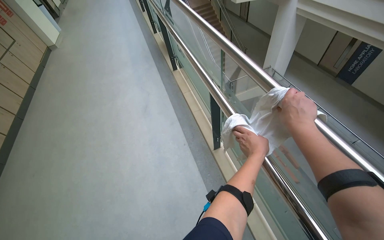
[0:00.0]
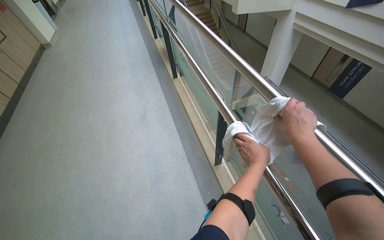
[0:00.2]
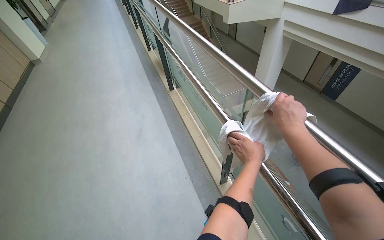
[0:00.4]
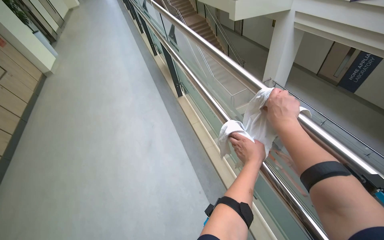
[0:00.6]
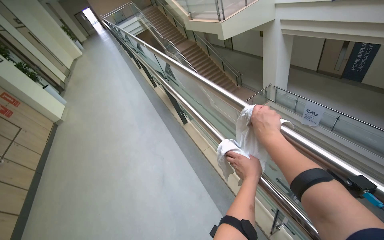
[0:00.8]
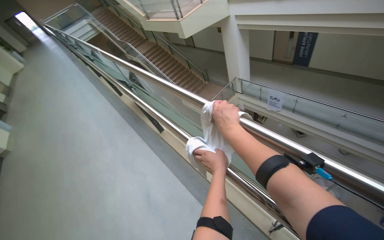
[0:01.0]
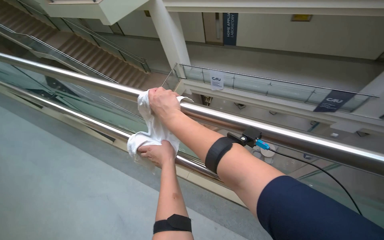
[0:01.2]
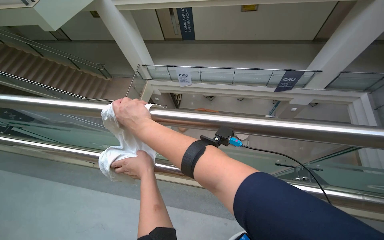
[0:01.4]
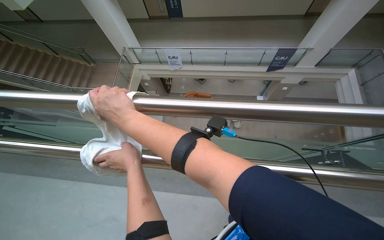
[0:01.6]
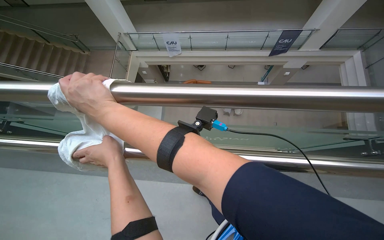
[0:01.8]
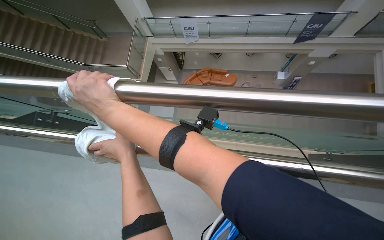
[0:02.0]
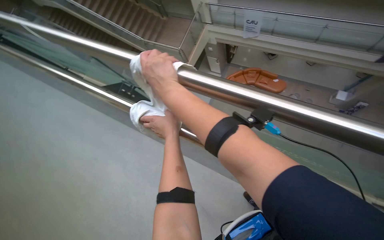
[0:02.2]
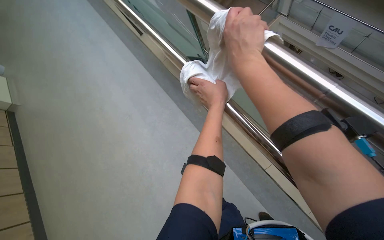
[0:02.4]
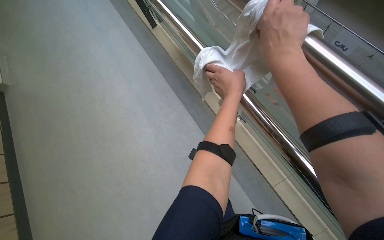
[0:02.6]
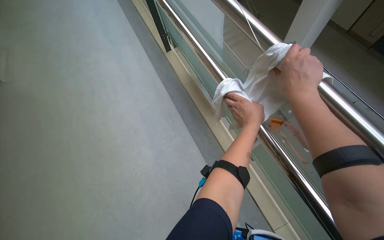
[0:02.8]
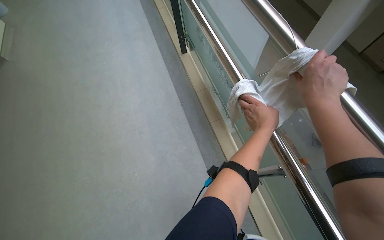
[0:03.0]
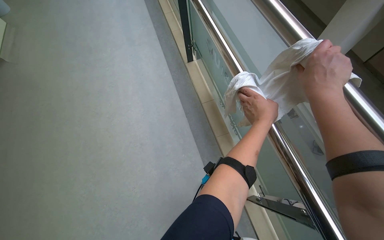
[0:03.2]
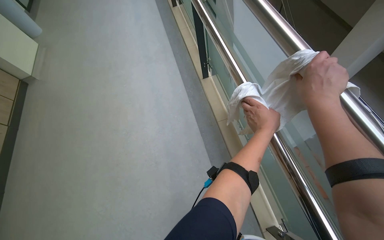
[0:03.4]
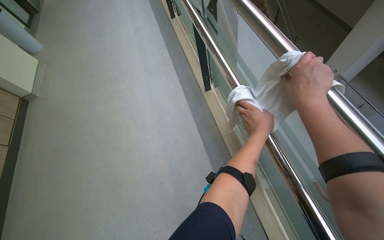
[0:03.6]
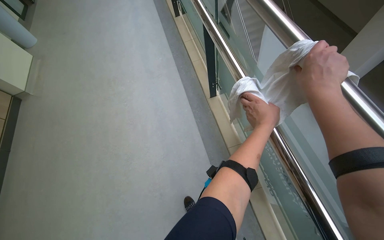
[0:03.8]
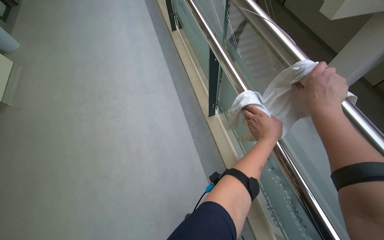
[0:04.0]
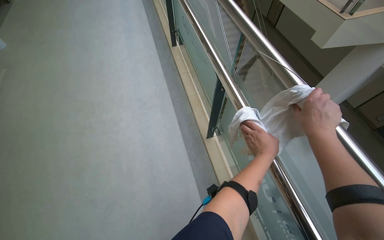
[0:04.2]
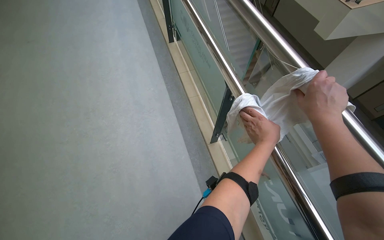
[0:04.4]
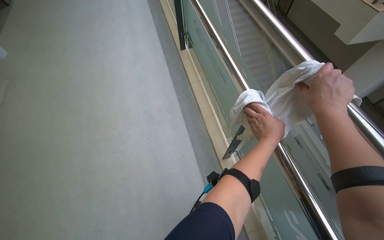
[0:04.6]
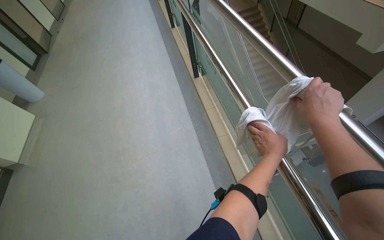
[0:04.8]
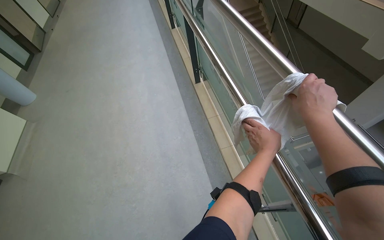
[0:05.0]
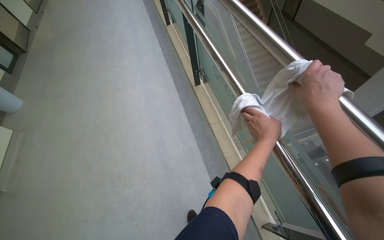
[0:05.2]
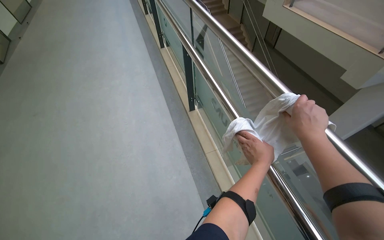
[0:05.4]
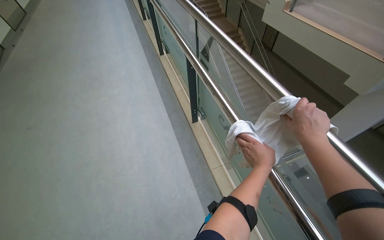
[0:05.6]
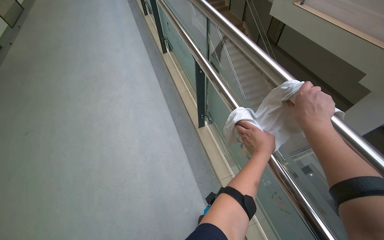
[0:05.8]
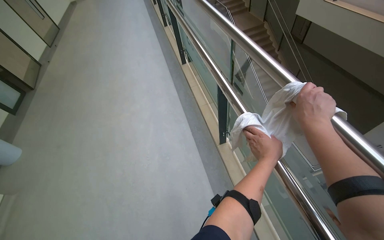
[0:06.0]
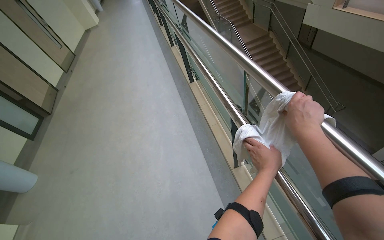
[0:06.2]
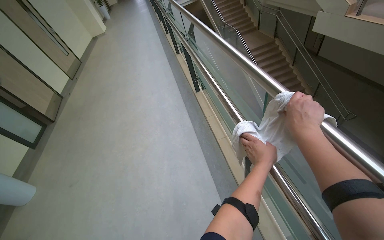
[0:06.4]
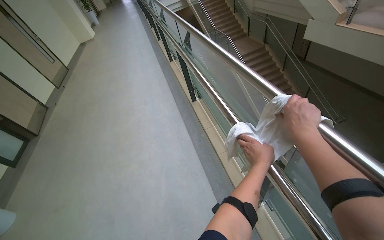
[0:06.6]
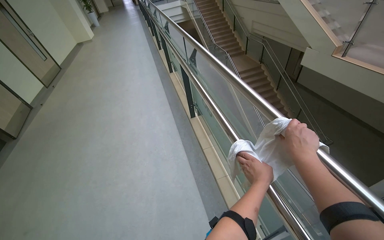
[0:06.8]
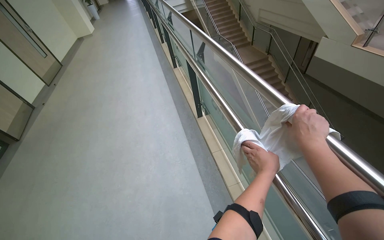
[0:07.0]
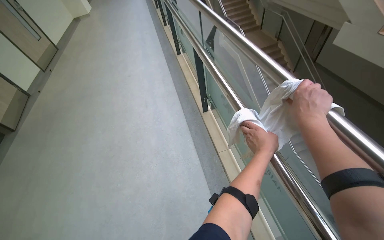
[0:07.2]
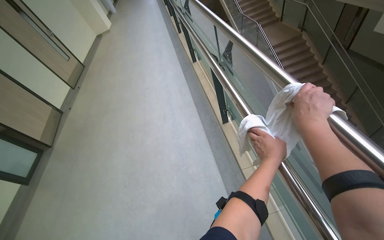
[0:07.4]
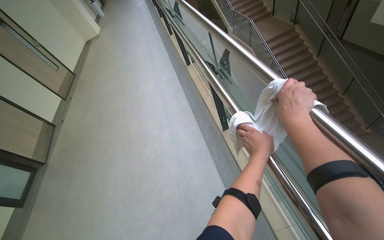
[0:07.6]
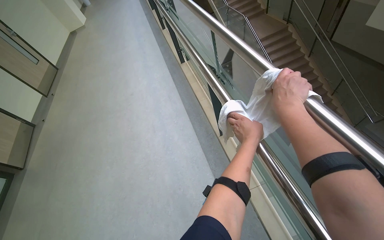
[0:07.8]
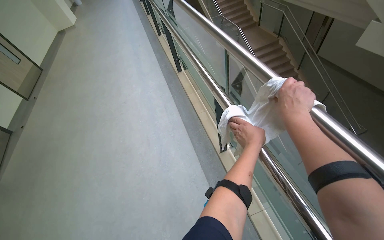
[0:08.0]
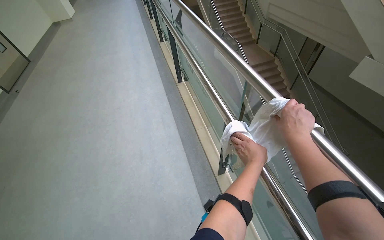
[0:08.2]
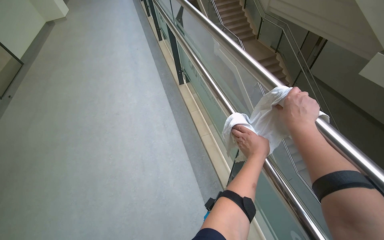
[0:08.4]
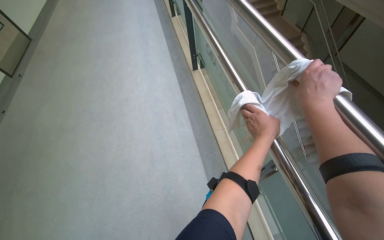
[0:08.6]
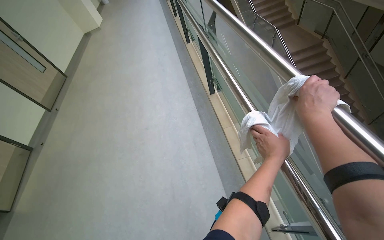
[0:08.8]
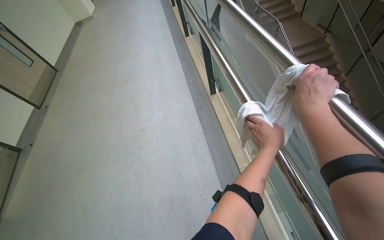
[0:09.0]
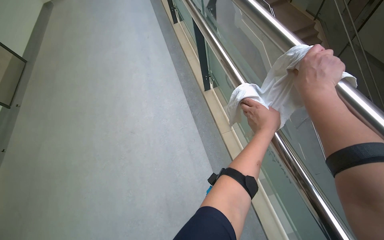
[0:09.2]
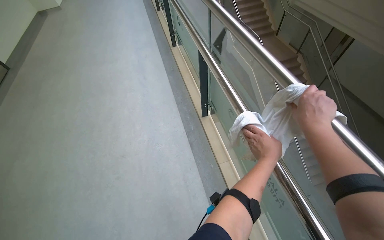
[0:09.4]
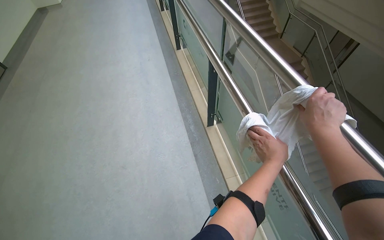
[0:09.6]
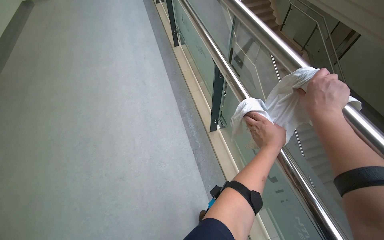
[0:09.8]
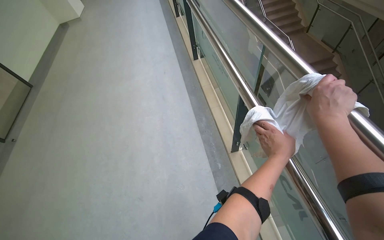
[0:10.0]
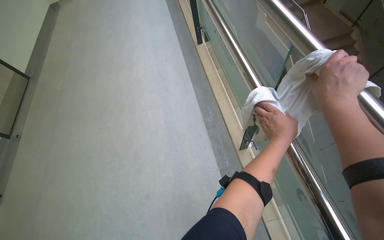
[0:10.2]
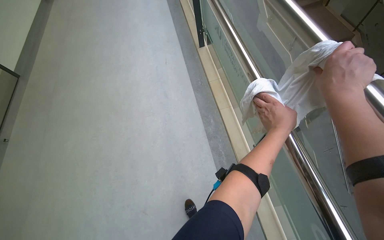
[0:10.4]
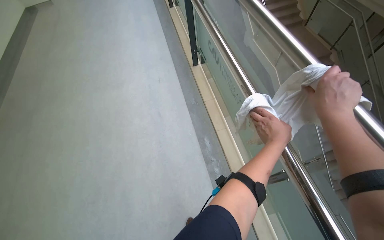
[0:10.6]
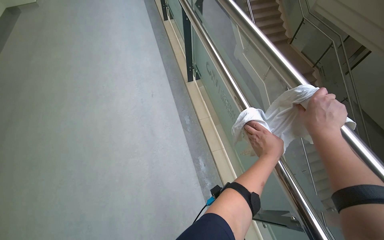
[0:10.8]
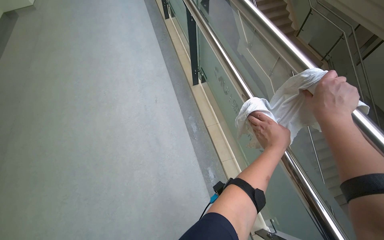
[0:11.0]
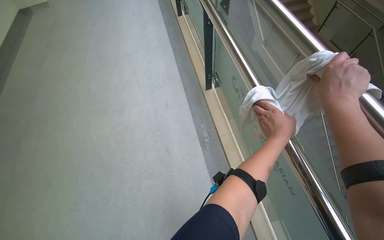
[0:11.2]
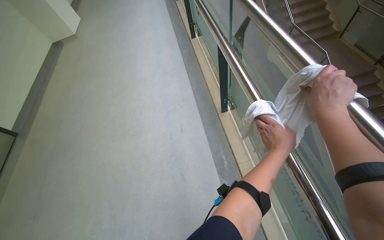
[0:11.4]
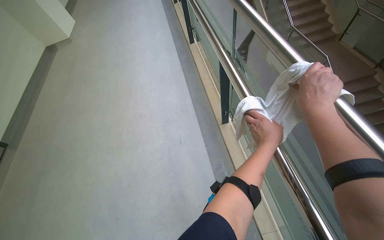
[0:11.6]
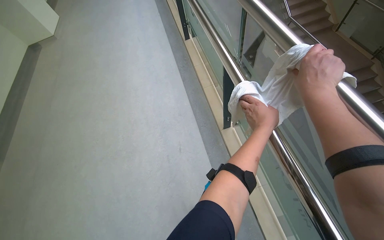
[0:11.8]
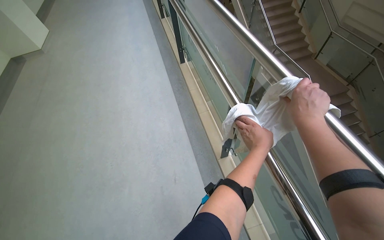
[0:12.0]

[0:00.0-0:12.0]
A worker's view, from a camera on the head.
Job: wiping surfaces.
The whole recording: Wiping metal handrail. The worker wipes the metal handrail with a white cloth while descending the stairs.
0:00.0 to 0:01.6: The wearer moves about 1 m. The wearer looks about 65 degrees further to the right.
0:01.6 to 0:03.0: The head travels about 60 cm. The head turns to the left by approximately 65 degrees. The view tips downward by about 15 degrees.
0:03.0 to 0:04.4: The hands stay close to where they were, moving slightly.
0:04.4 to 0:06.0: The view tips upward by about 10 degrees.
0:07.6 to 0:09.0: The wearer moves some 60 cm.
0:10.4 to 0:12.0: The camera pitches upward, by approximately 20 degrees.

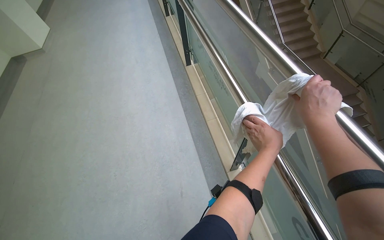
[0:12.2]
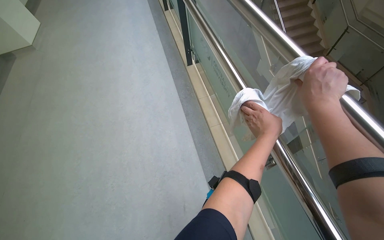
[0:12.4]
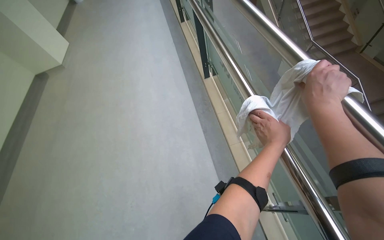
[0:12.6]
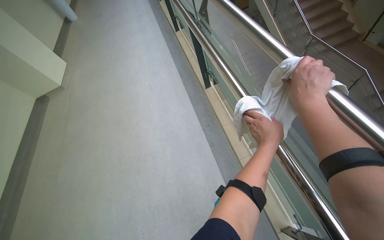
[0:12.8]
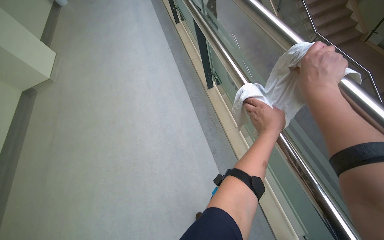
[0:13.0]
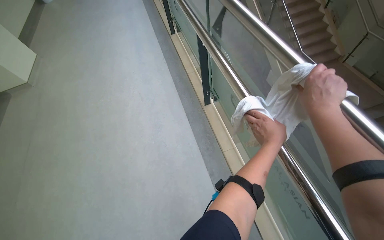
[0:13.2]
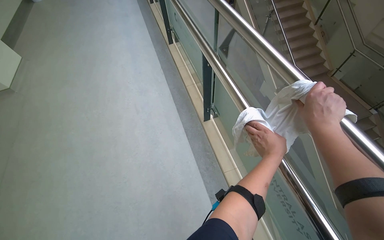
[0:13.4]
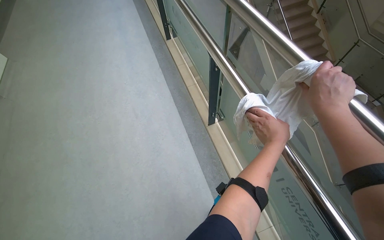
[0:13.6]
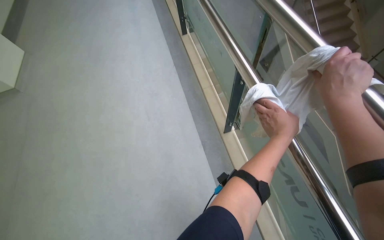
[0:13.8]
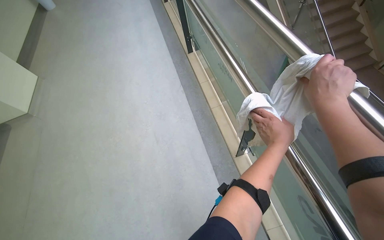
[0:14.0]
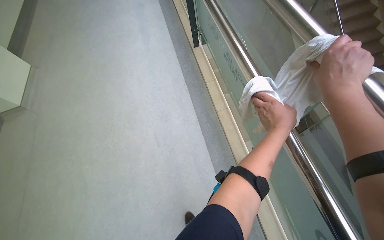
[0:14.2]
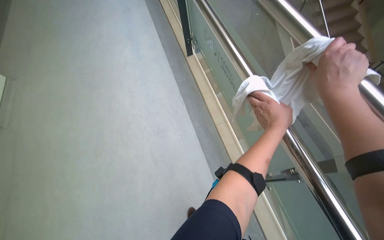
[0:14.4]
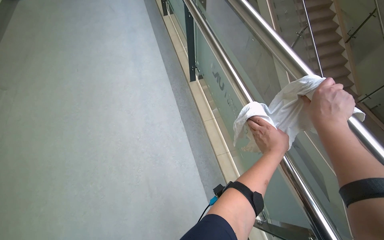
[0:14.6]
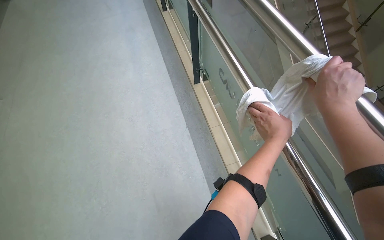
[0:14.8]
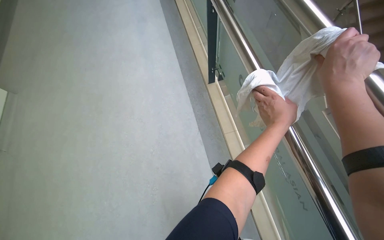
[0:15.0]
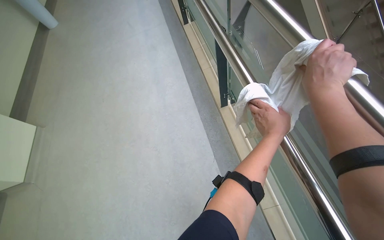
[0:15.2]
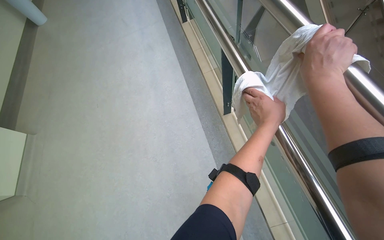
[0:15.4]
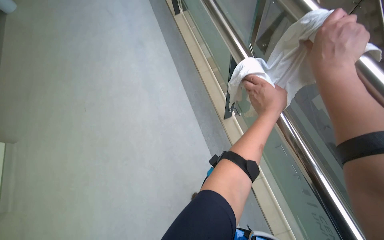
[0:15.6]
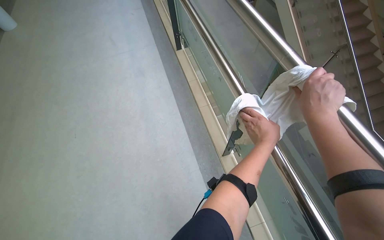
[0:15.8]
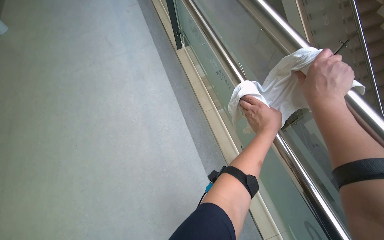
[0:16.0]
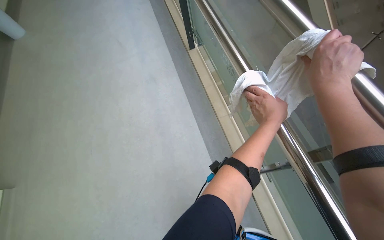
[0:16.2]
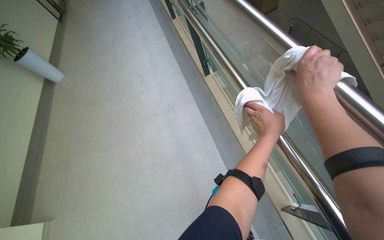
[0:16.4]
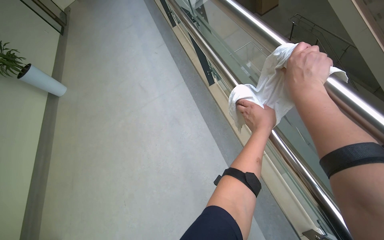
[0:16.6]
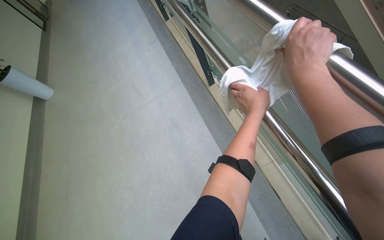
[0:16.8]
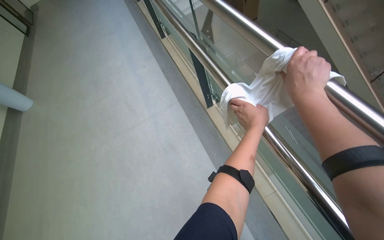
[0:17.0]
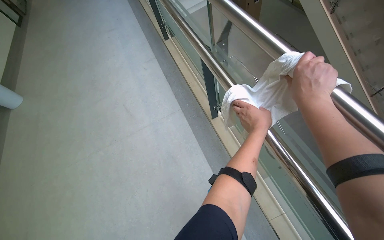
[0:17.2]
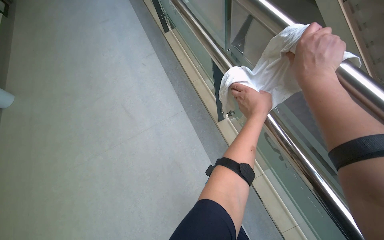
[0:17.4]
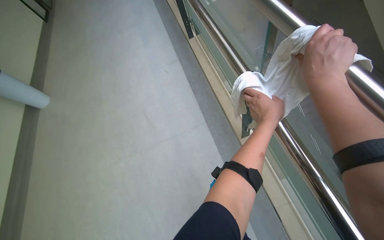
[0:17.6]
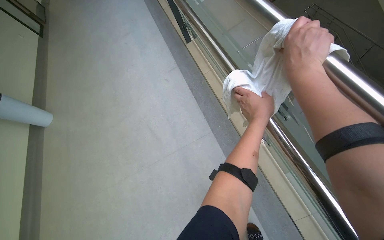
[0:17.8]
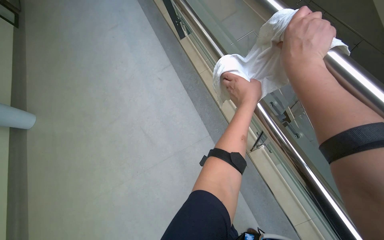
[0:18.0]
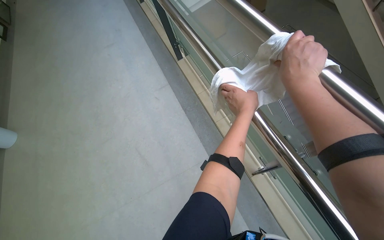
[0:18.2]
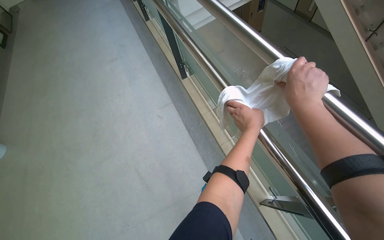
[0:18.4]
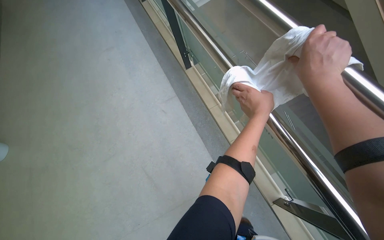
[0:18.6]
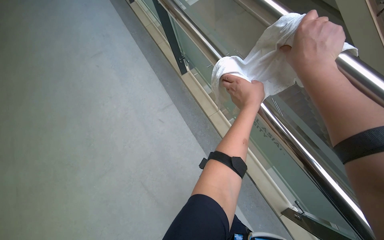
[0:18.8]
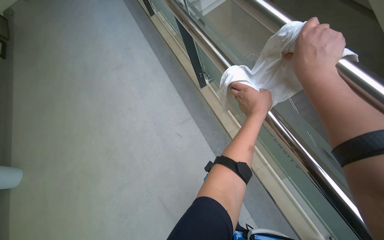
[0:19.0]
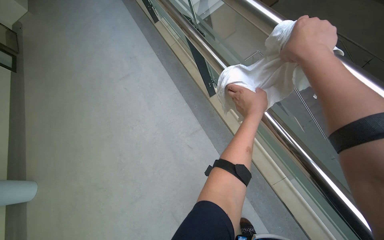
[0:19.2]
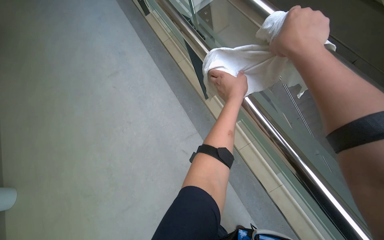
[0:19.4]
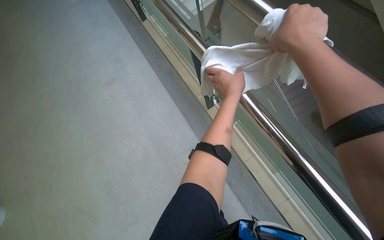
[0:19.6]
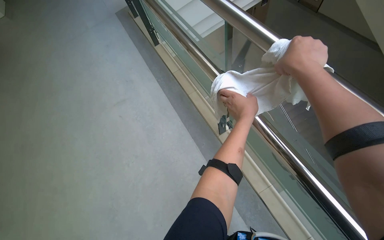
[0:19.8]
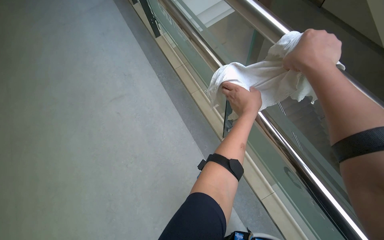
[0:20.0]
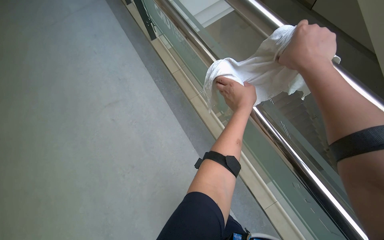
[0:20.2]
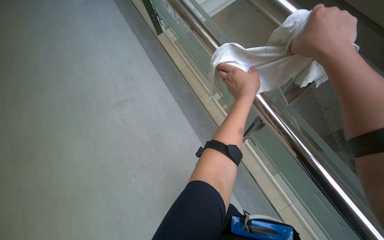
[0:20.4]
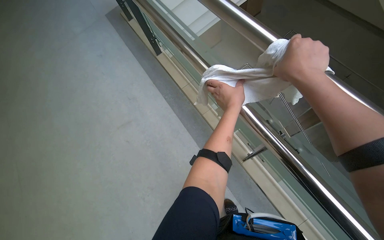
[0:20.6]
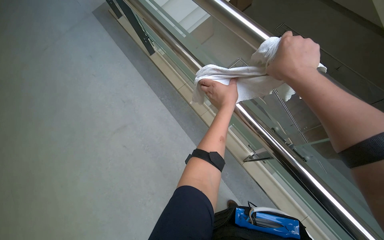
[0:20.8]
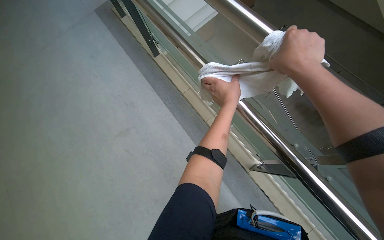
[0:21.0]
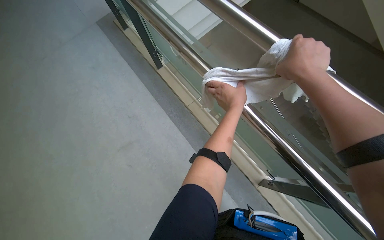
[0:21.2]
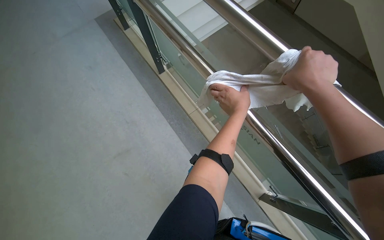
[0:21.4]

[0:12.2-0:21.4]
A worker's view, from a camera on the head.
Job: wiping surfaces.
The whole recording: Wiping metal handrail. The worker wipes the metal handrail with a white cloth while descending the stairs.
0:13.8 to 0:15.2: The hands are busy where they are.
0:15.2 to 0:16.8: The camera pitches upward, by about 15 degrees.
0:16.8 to 0:18.4: The camera pitches upward, by roughly 15 degrees.
0:18.4 to 0:21.4: The hands make small movements and keep their place.
